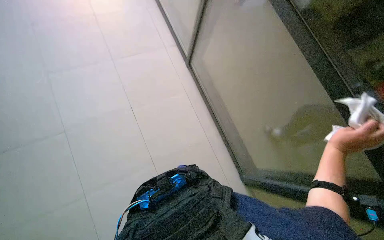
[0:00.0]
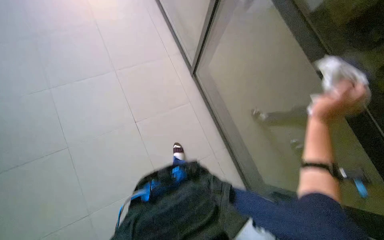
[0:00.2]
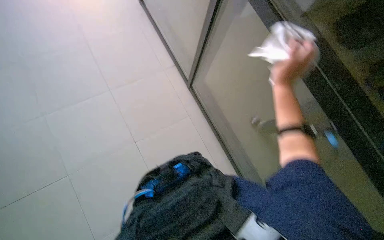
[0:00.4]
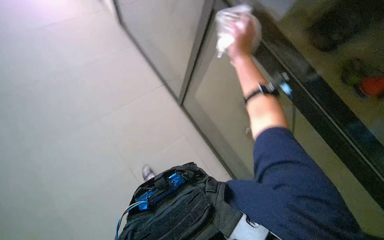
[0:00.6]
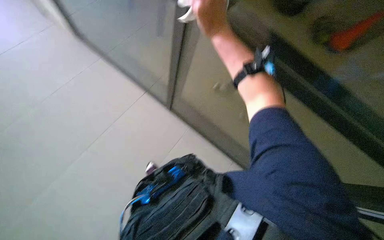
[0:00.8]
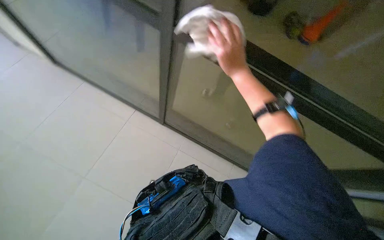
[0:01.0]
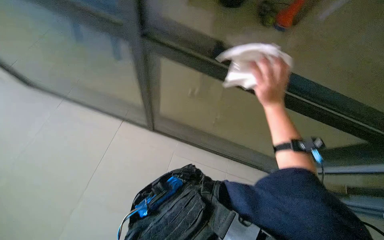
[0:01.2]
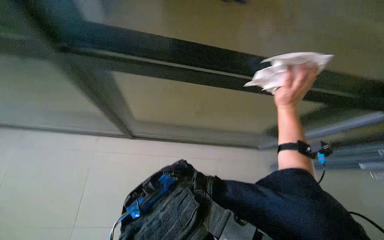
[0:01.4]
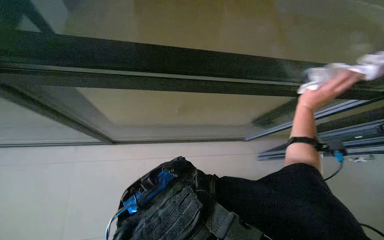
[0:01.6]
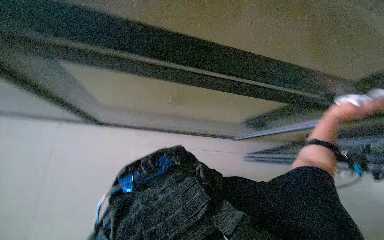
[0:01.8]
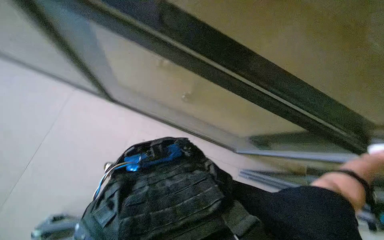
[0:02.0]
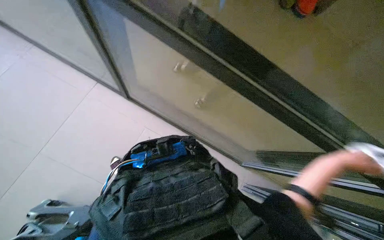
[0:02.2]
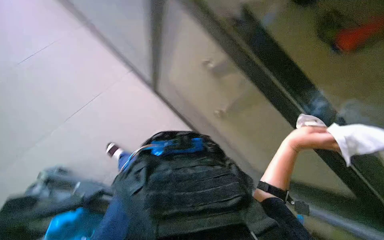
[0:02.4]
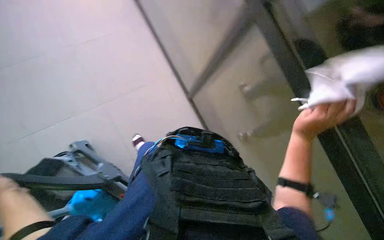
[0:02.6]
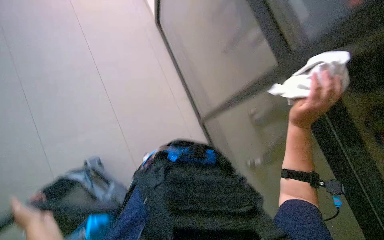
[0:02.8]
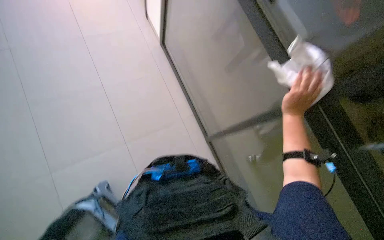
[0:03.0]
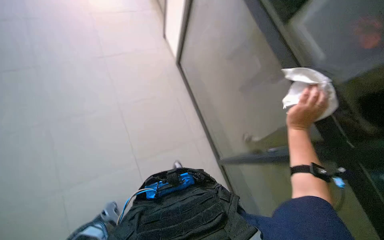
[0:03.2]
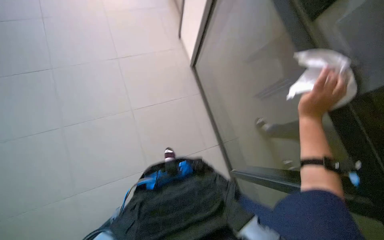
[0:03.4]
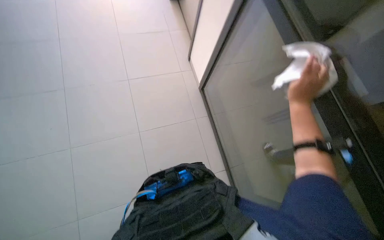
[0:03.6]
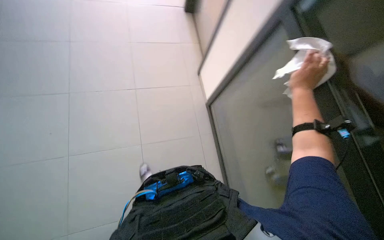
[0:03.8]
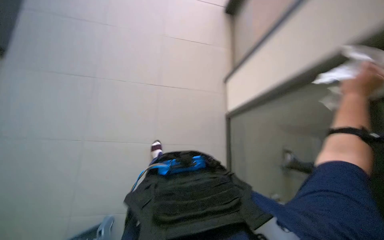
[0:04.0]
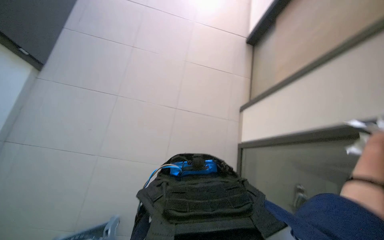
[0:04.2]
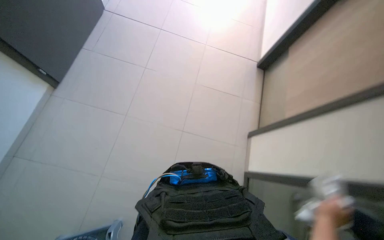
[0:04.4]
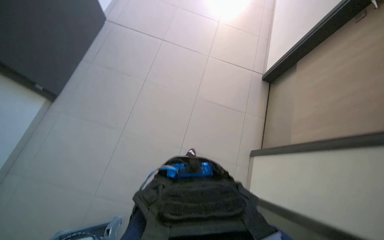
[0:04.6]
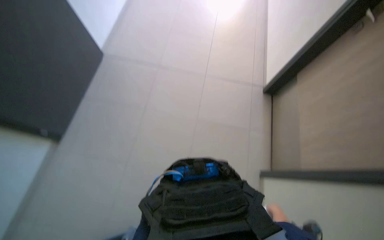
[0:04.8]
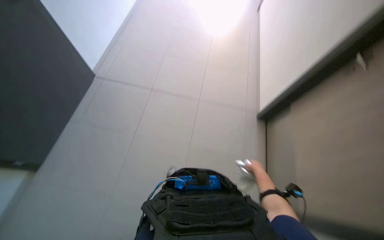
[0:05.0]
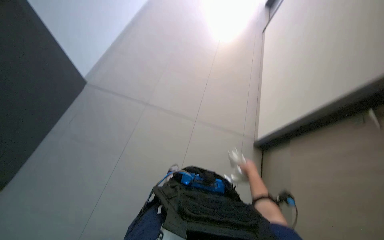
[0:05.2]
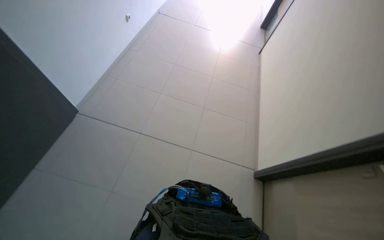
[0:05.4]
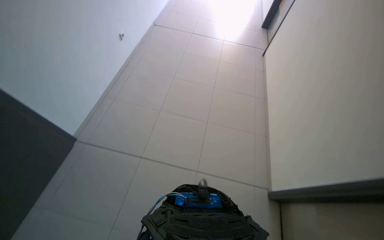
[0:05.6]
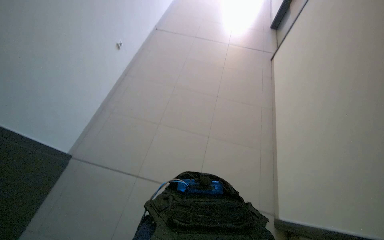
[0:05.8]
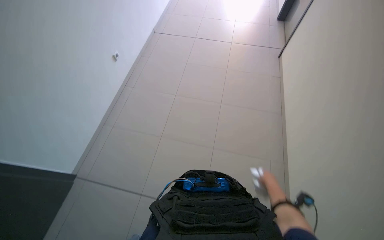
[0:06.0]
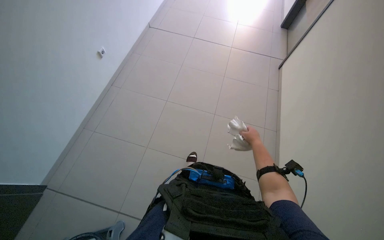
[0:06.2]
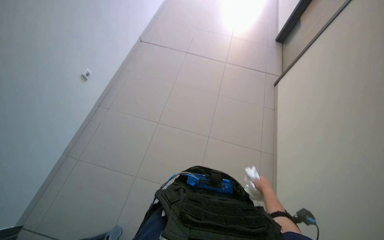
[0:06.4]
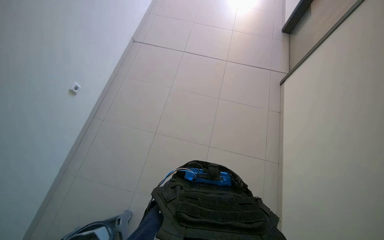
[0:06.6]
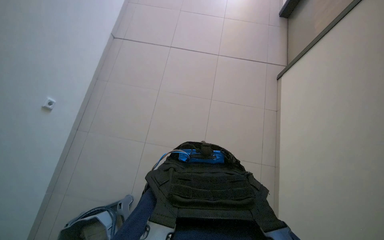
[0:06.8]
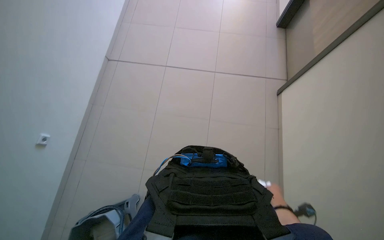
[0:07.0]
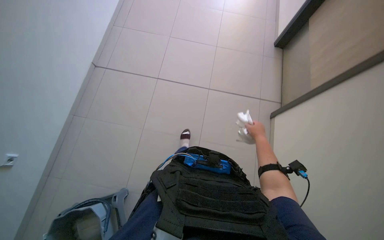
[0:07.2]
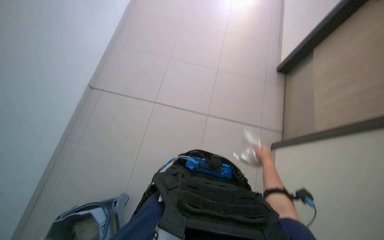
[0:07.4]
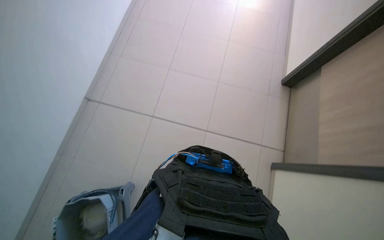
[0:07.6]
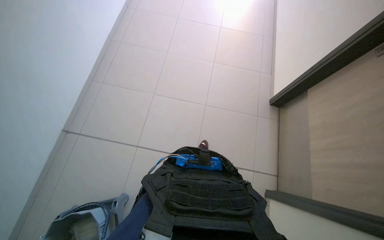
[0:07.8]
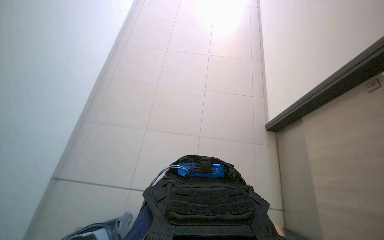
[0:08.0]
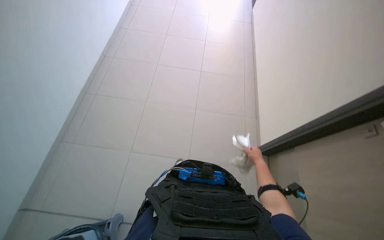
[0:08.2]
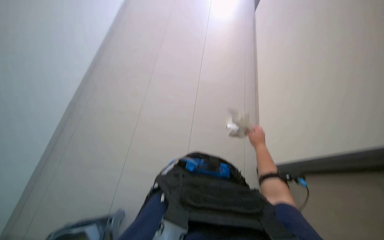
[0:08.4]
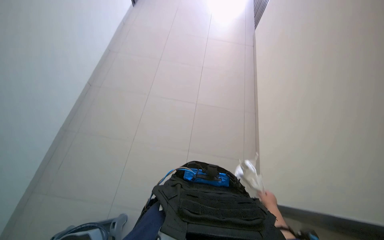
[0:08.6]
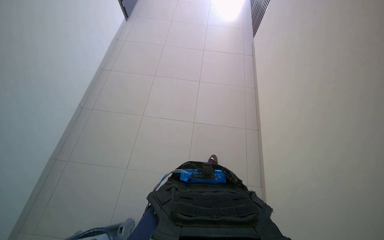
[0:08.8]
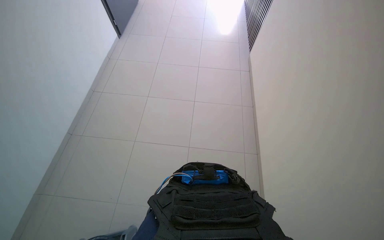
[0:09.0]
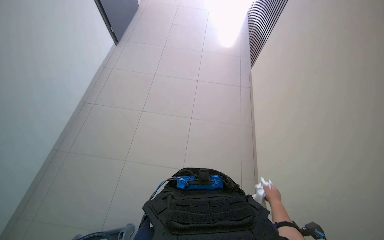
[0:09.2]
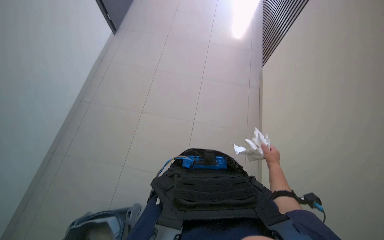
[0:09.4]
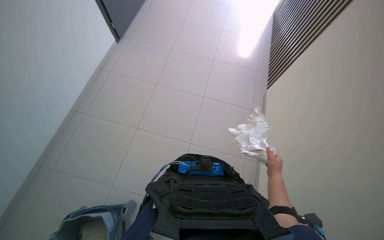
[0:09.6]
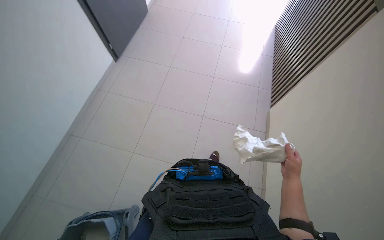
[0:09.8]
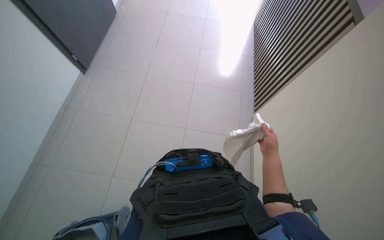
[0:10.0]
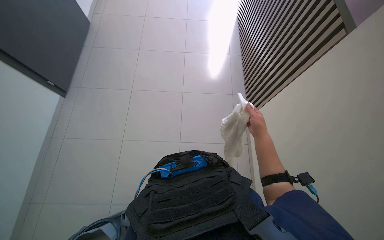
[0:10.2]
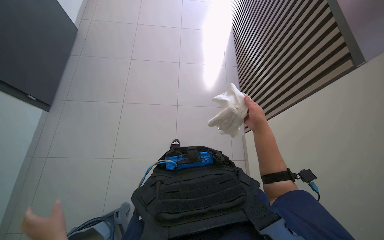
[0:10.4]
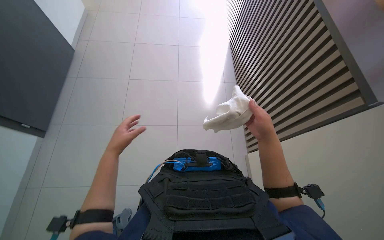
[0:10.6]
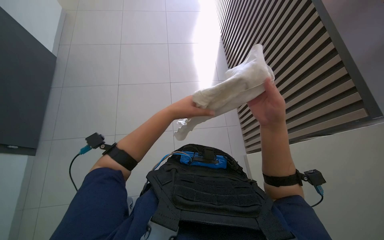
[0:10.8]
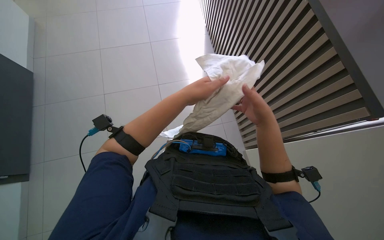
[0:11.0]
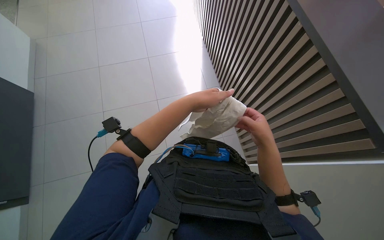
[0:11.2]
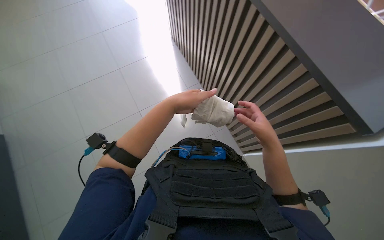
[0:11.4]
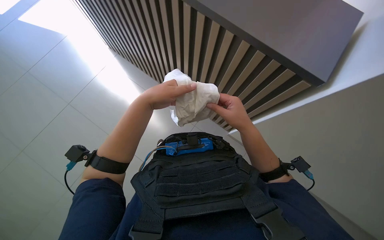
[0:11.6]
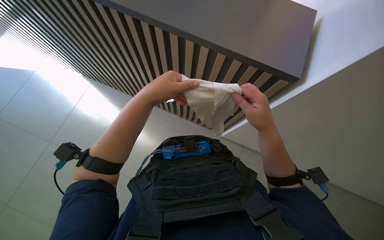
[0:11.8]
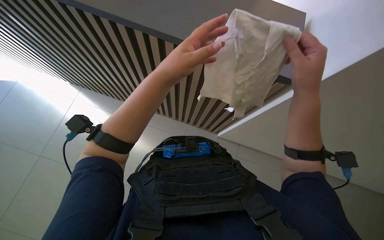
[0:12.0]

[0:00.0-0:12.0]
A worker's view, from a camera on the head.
Job: cleaning windows.
The whole recording: Wiping glass panels. The worker wipes the glass panels and frames with a cloth.
0:00.0 to 0:01.6: The right hand goes to the left and returns, some 30 cm each way.
0:01.6 to 0:03.0: The head rotates some 35 degrees to the left.
0:03.0 to 0:04.4: The view tips upward by about 30 degrees.
0:04.4 to 0:06.0: The camera travels approximately 50 cm. The view tilts some 15 degrees upward.
0:06.0 to 0:07.6: The camera travels some 1.5 m.
0:07.6 to 0:09.0: The camera pitches upward, by approximately 10 degrees.
0:09.0 to 0:10.4: The head rotates some 25 degrees to the right.
0:10.4 to 0:12.0: The right hand shifts approximately 20 cm nearer to the camera.

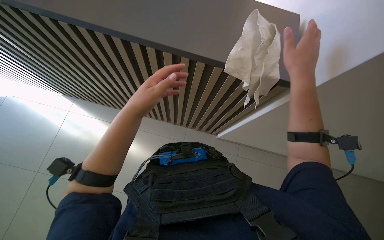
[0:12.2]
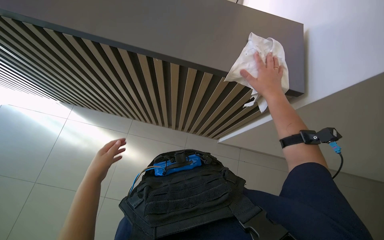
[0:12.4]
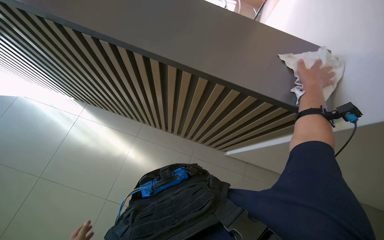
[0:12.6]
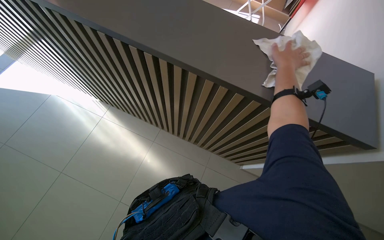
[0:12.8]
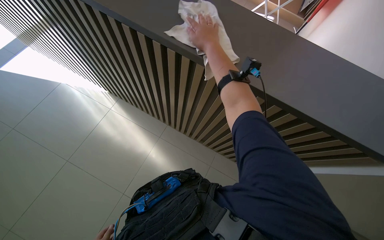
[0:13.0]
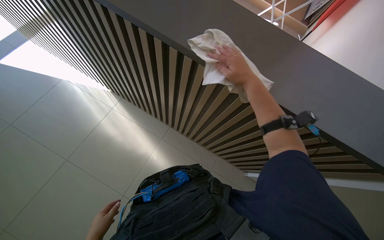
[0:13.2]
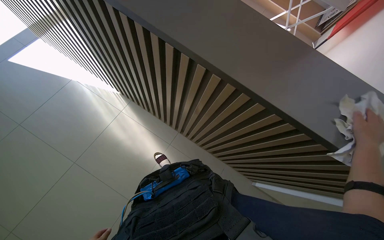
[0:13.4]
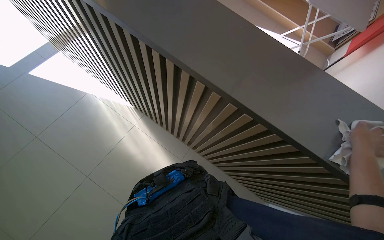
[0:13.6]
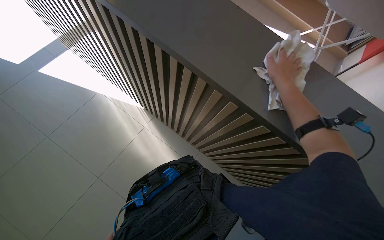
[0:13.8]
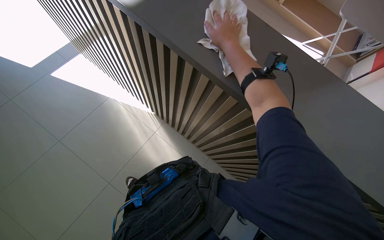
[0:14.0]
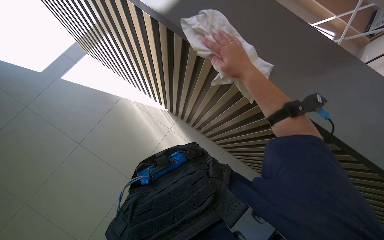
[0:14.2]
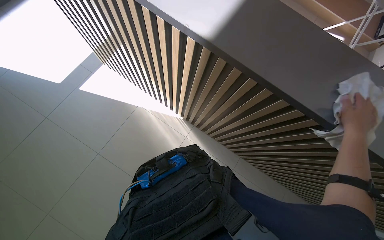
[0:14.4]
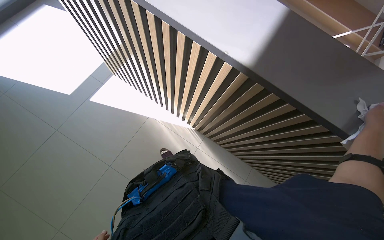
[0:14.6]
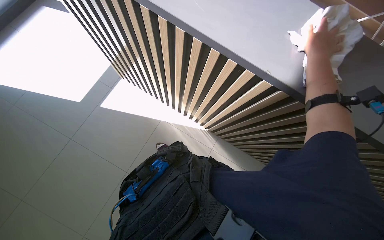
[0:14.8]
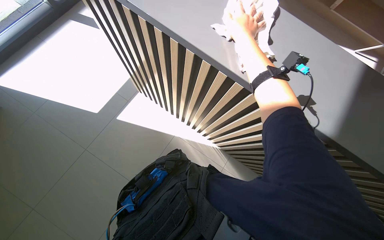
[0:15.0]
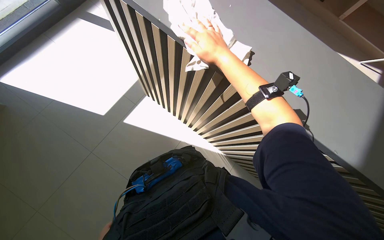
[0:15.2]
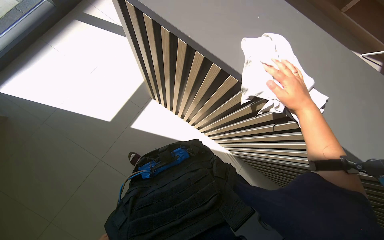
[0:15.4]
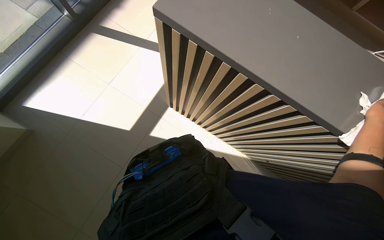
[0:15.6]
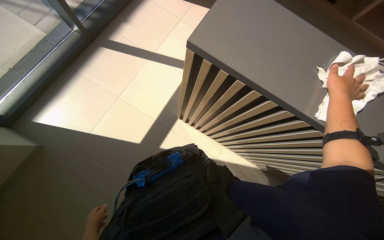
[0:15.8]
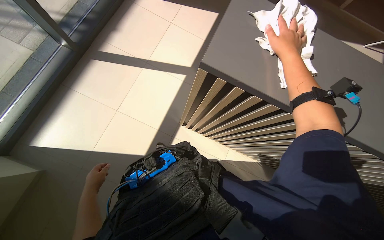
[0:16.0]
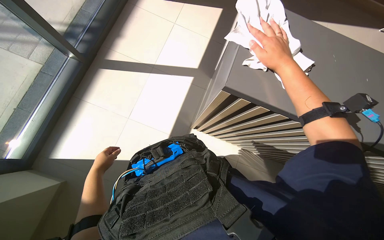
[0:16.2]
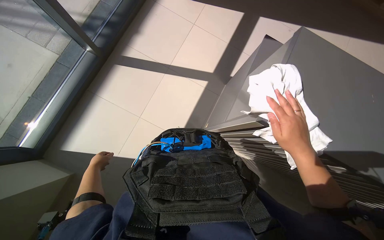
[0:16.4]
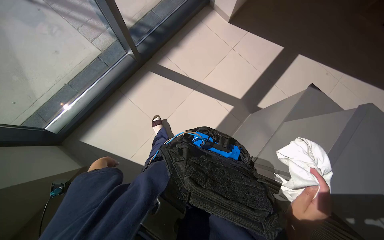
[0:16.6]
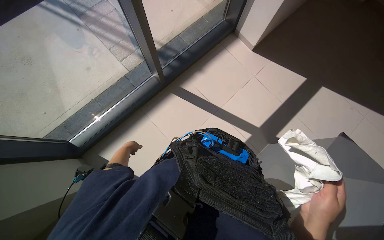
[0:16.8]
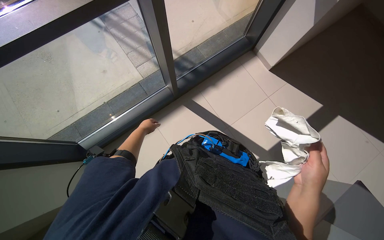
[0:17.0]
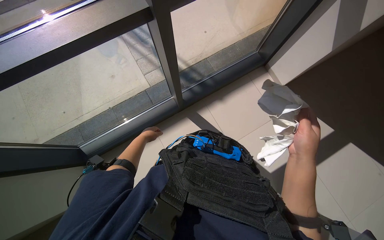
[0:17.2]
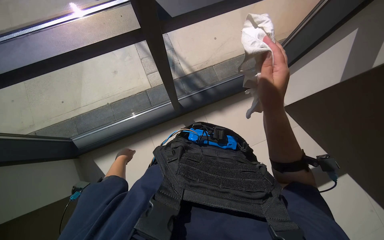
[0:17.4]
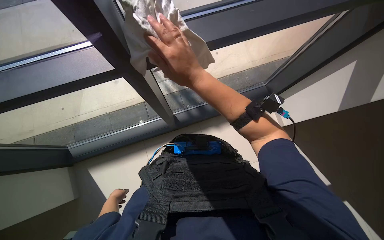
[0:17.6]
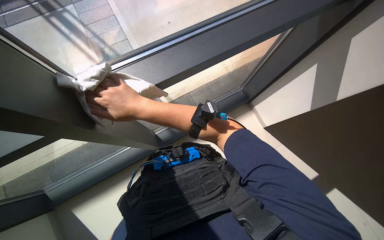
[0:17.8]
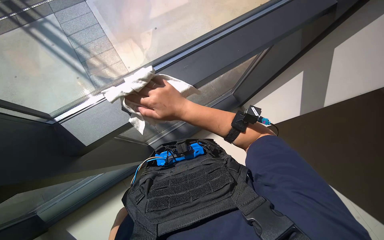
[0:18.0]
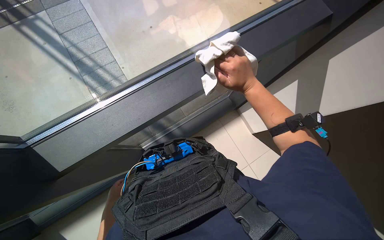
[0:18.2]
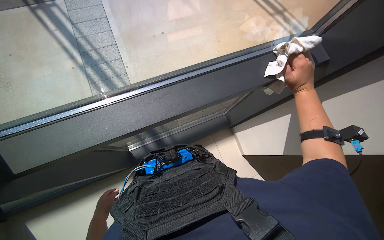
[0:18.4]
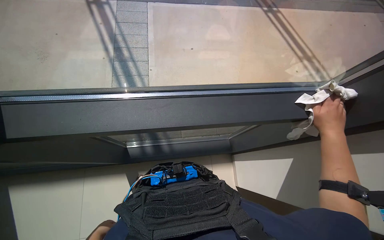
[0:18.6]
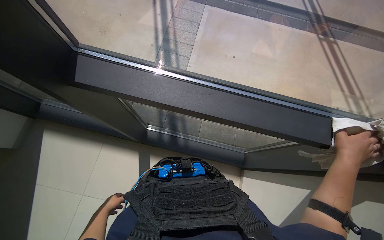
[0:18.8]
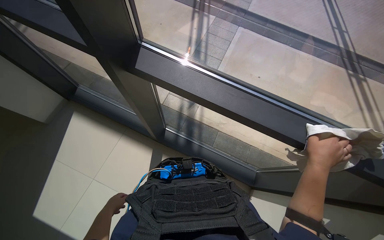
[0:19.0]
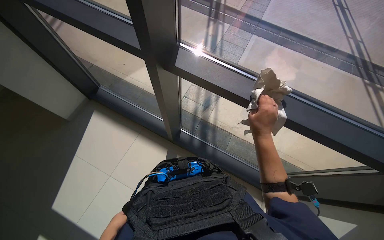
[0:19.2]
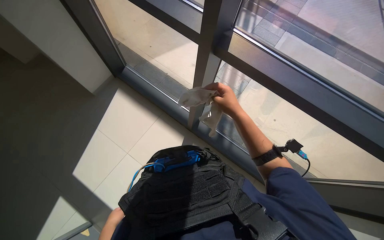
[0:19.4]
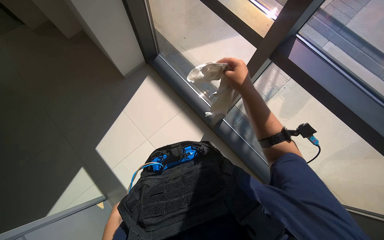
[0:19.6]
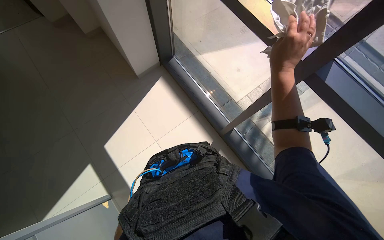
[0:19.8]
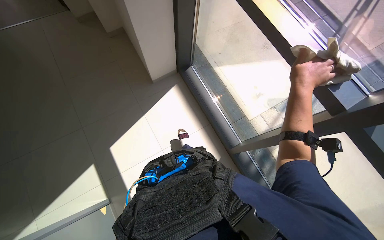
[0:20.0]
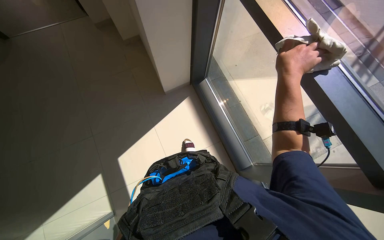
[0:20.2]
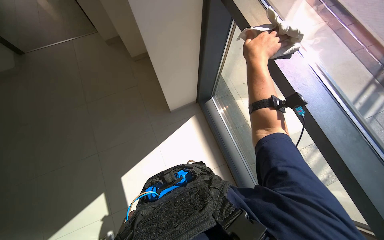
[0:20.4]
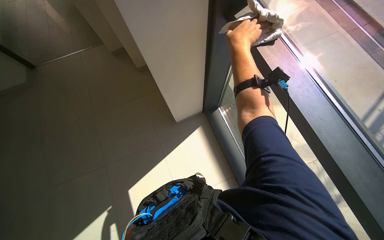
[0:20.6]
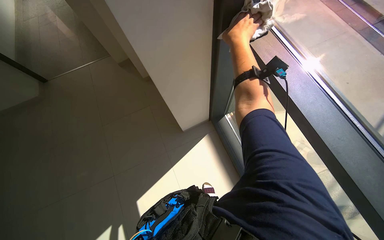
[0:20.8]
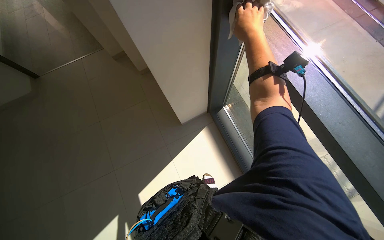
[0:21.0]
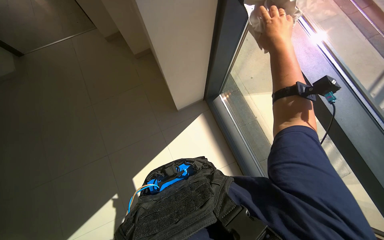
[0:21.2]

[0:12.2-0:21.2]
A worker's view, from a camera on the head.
Job: cleaning windows.
The whole recording: Wiping glass panels. The worker wipes the glass panels and frames with a cloth.
0:12.2 to 0:13.8: The right hand swings left and right, approximately 50 cm each way, with 3 reversals.
0:15.2 to 0:16.6: The right hand moves up and down the picture over some 50 cm, changing direction 2 times.
0:18.2 to 0:19.8: The camera is carried some 60 cm. The wearer's head swings about 65 degrees to the left.
0:19.8 to 0:21.2: The right hand moves left and right over some 20 cm, changing direction 2 times.
